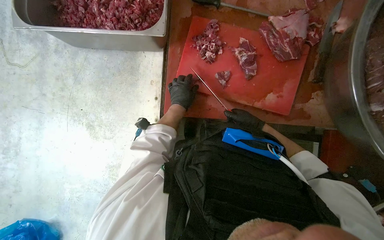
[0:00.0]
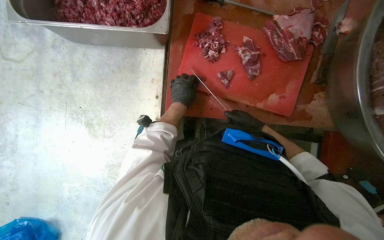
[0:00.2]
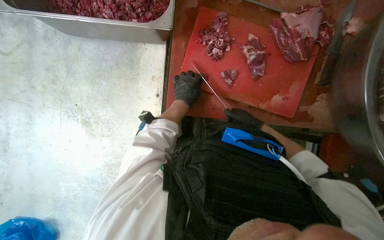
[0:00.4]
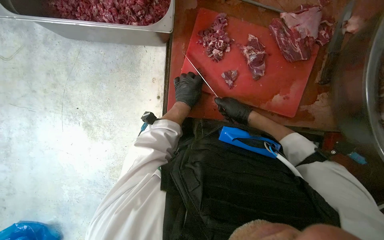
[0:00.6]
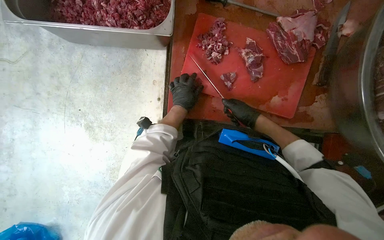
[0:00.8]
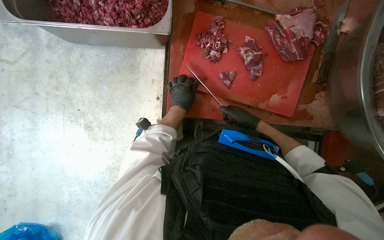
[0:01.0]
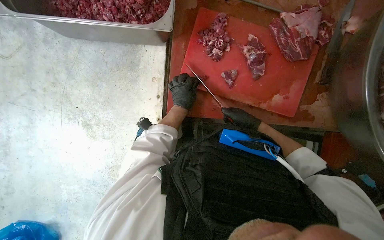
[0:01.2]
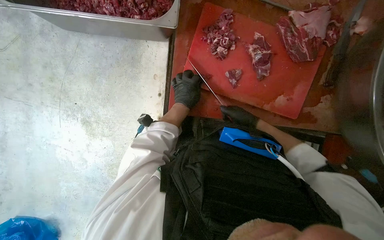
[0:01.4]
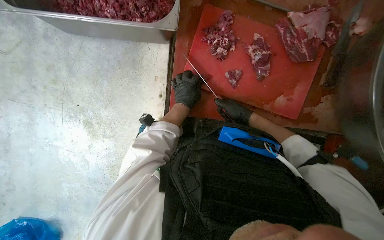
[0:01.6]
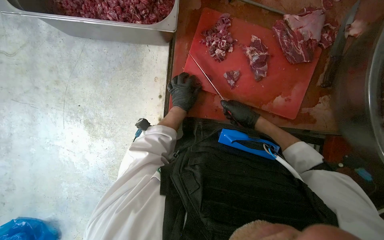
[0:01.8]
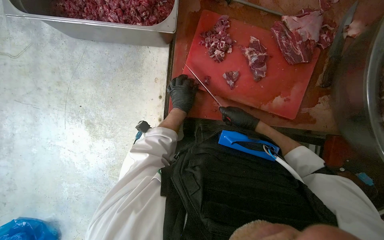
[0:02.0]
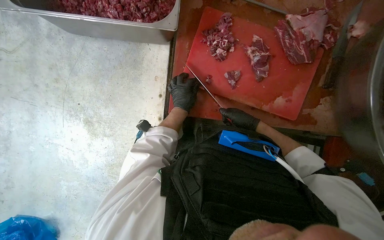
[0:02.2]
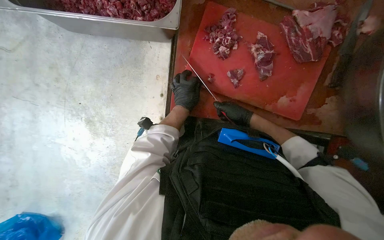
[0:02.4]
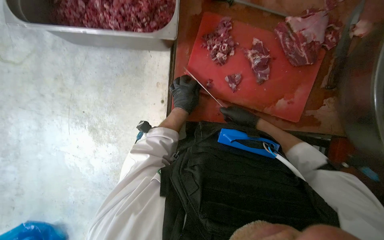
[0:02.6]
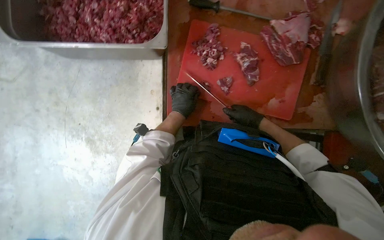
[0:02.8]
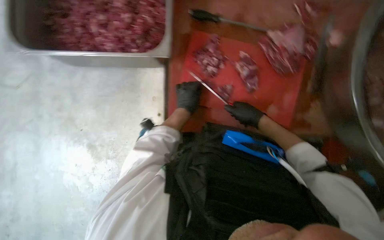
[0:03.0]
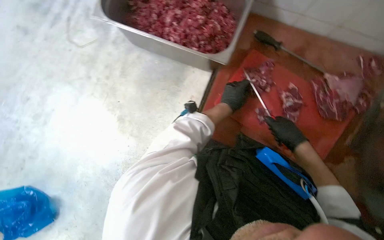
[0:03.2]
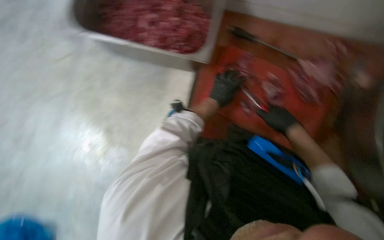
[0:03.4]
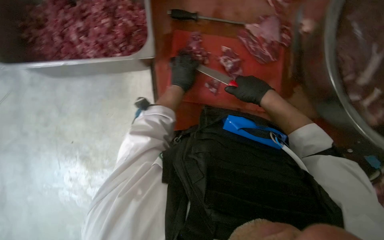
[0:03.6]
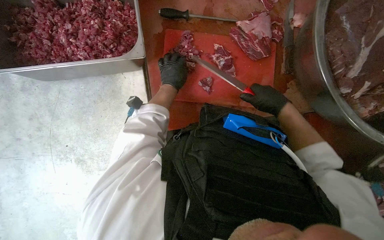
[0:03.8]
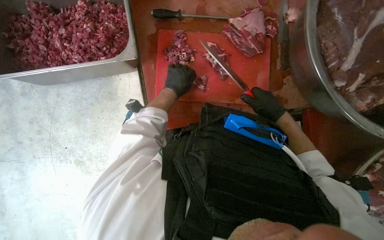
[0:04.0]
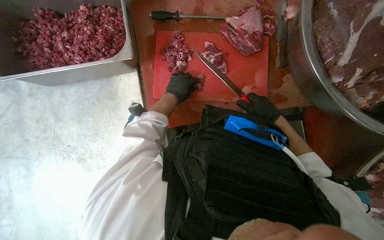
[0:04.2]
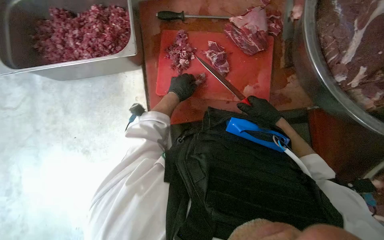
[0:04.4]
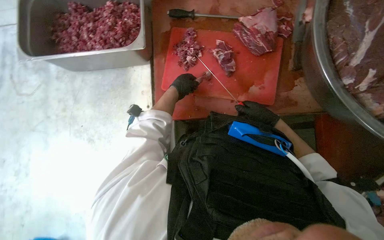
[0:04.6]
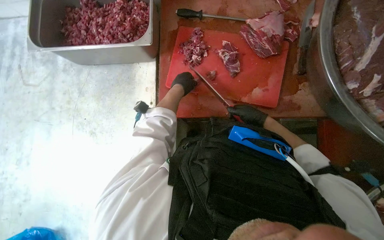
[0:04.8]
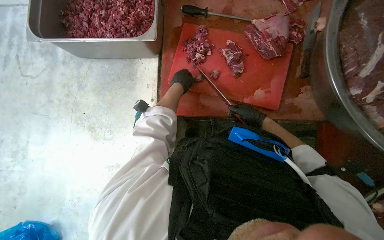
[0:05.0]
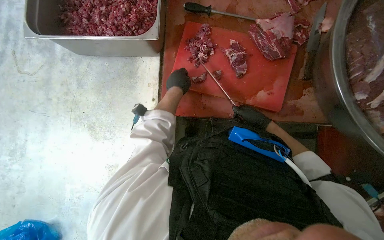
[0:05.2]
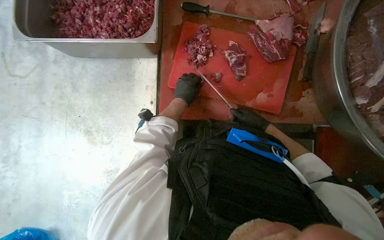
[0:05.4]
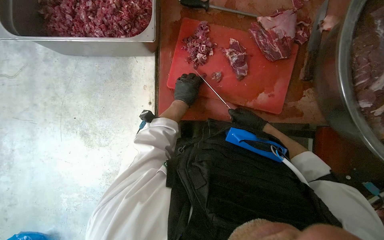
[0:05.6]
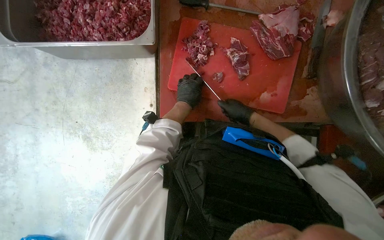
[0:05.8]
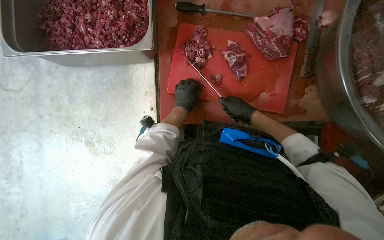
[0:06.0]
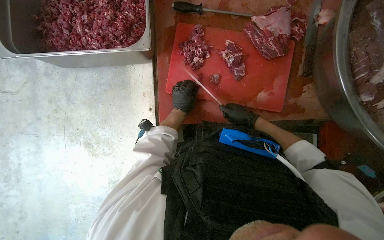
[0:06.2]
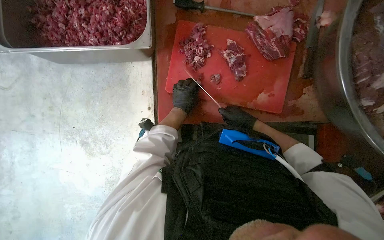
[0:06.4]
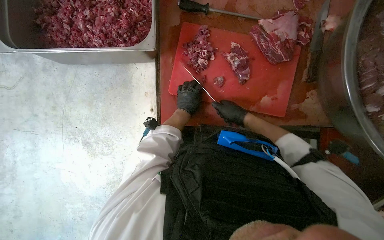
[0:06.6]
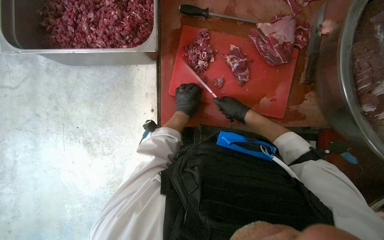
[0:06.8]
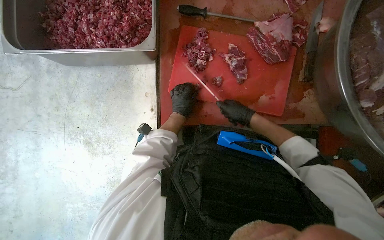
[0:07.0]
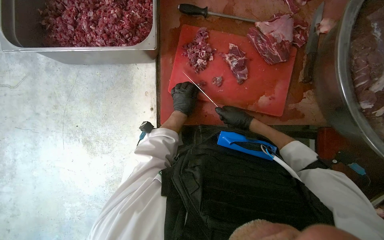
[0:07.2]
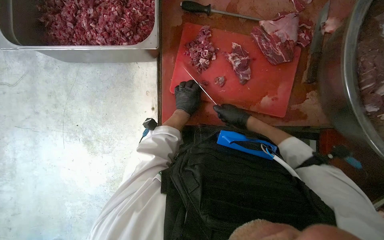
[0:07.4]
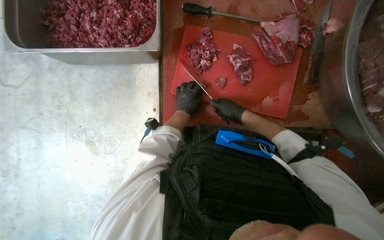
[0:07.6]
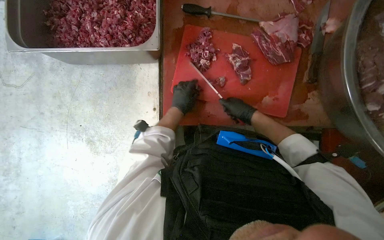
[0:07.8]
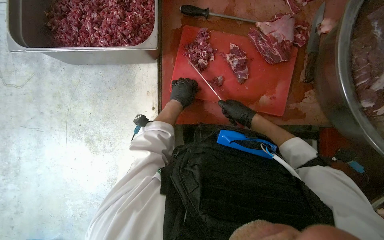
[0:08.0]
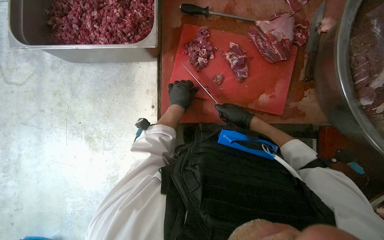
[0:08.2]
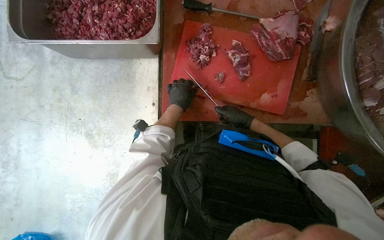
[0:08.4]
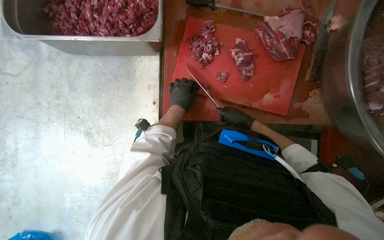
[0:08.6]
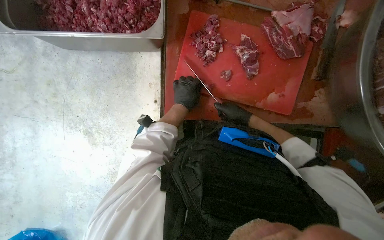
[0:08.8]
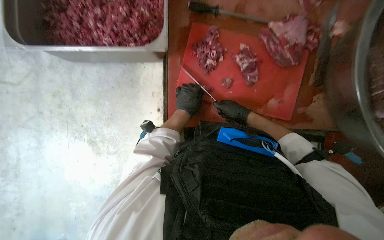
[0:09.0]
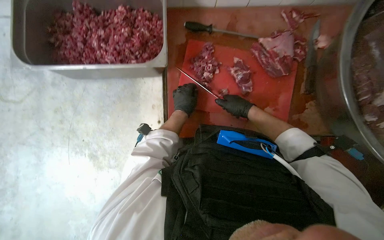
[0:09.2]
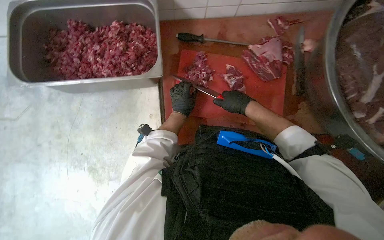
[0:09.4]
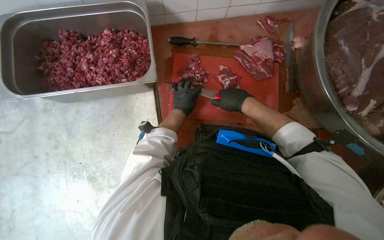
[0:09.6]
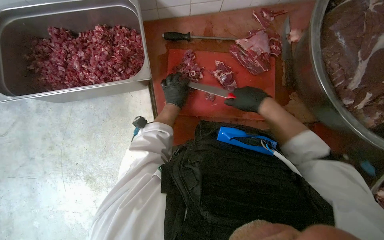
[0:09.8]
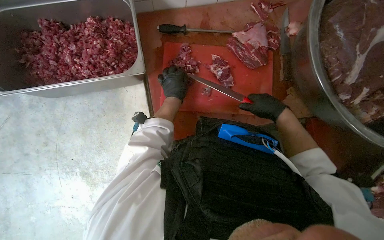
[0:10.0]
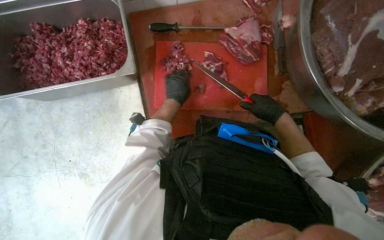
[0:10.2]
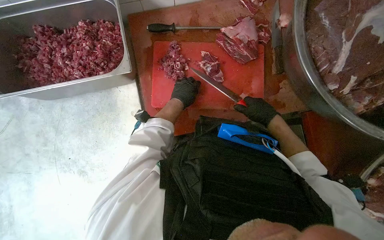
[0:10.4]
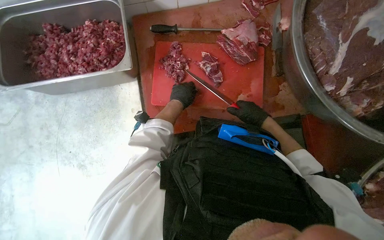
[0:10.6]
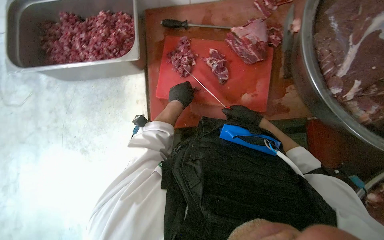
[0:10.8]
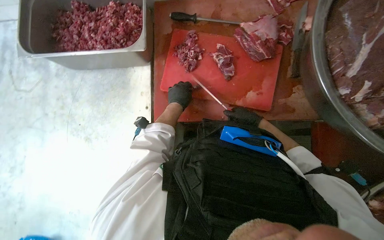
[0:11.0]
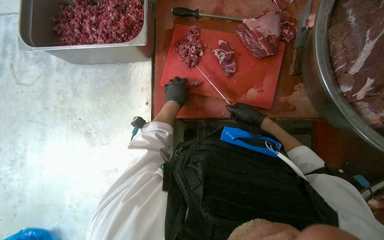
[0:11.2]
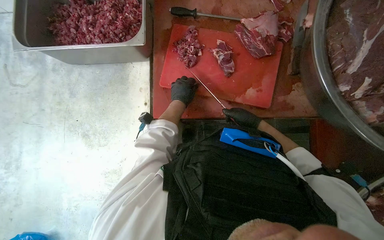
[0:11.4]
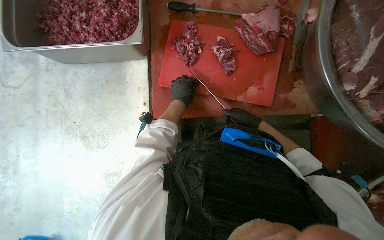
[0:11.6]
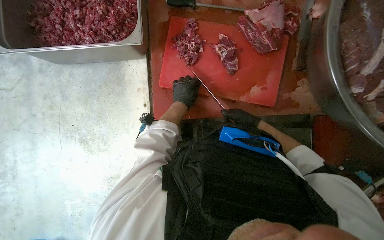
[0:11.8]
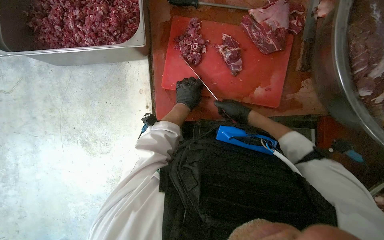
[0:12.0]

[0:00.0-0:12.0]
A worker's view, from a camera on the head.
Job: preparing food.
The whole recording: Cutting meat on a board. The worker cuts pieces of meat on a red chopping board with a knife.
0:00.0 to 0:01.6: The right hand goes approximately 10 cm to the left.
0:01.6 to 0:03.0: The hands make small movements and keep their place.
0:04.4 to 0:06.0: The right hand moves to the left and farther from the camera, approximately 10 cm.
0:06.0 to 0:09.0: The hands stay close to where they were, moving slightly.
0:09.0 to 0:10.4: The right hand shifts about 10 cm nearer to the camera.
0:10.4 to 0:12.0: The right hand heads farther from the camera, covering approximately 10 cm.

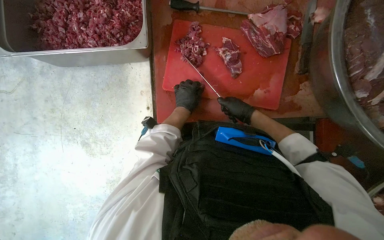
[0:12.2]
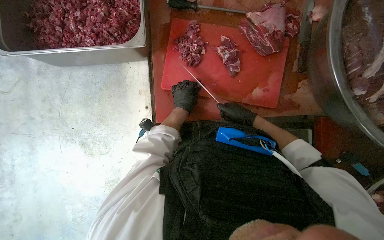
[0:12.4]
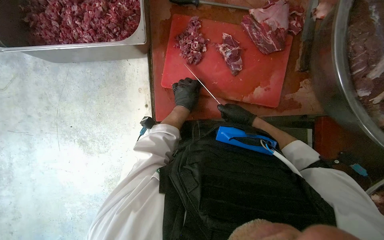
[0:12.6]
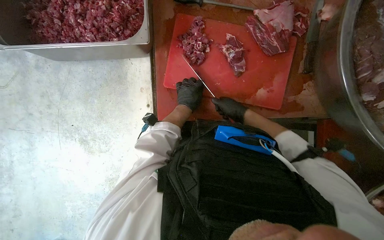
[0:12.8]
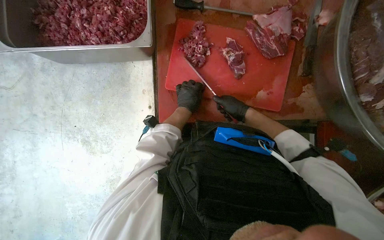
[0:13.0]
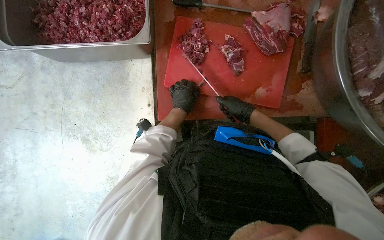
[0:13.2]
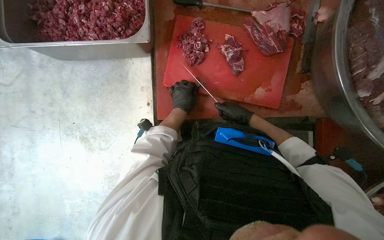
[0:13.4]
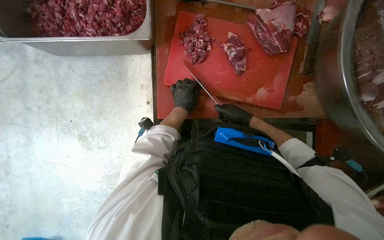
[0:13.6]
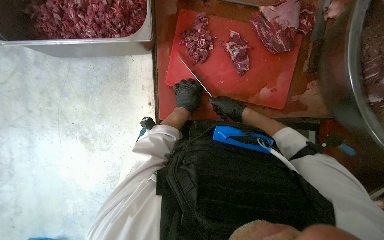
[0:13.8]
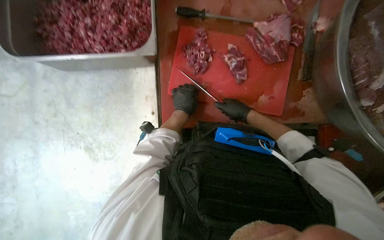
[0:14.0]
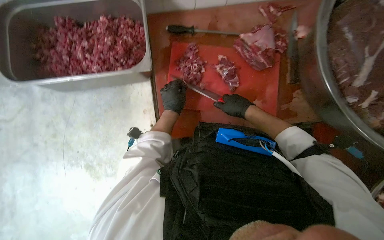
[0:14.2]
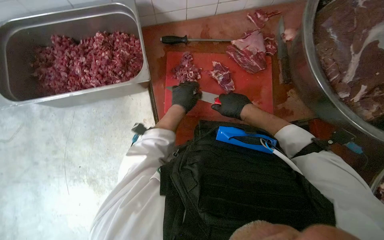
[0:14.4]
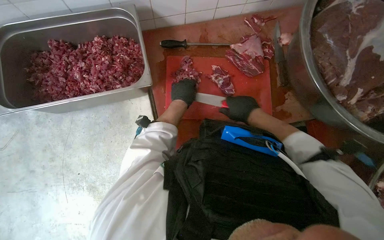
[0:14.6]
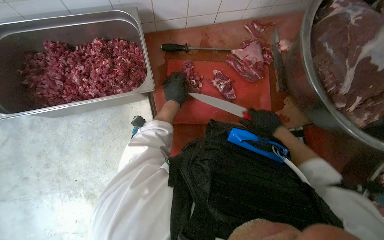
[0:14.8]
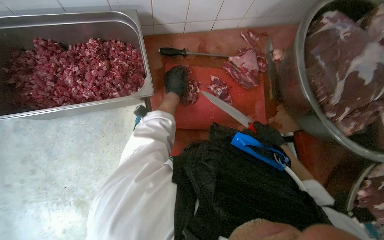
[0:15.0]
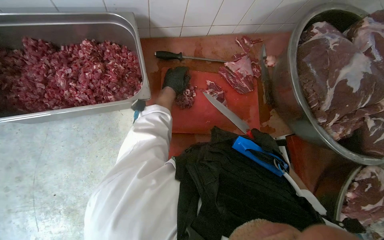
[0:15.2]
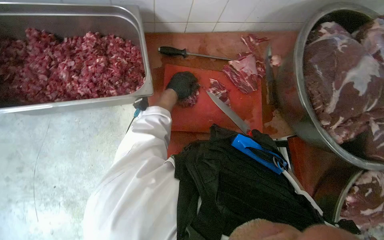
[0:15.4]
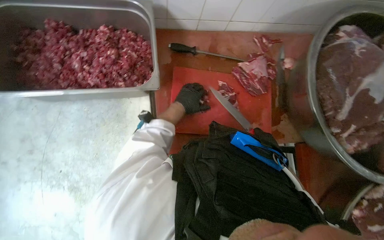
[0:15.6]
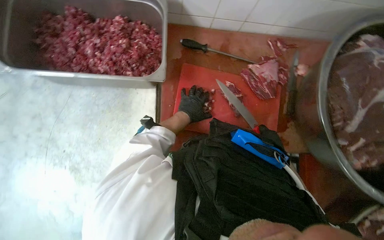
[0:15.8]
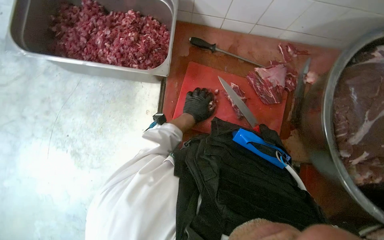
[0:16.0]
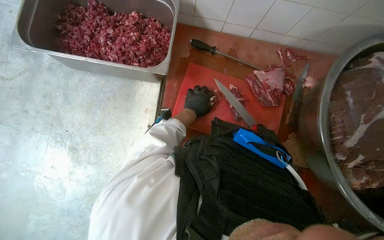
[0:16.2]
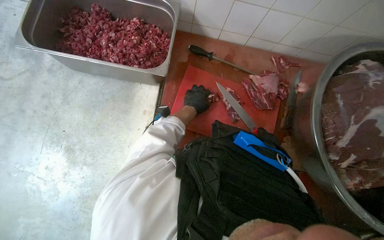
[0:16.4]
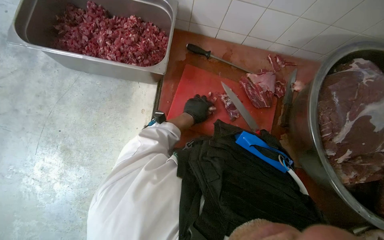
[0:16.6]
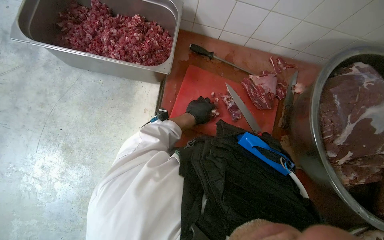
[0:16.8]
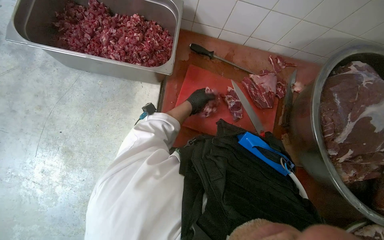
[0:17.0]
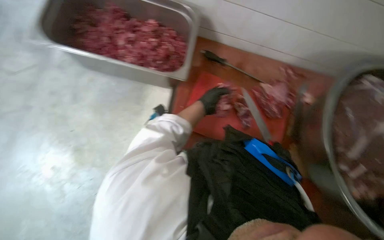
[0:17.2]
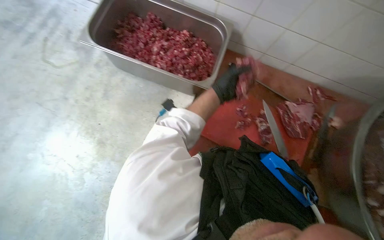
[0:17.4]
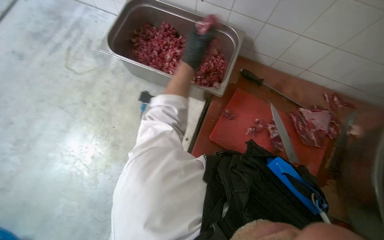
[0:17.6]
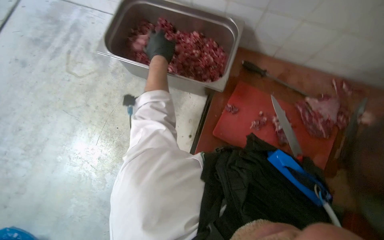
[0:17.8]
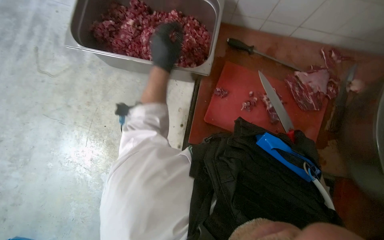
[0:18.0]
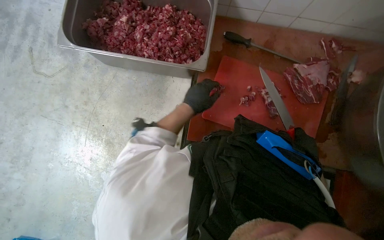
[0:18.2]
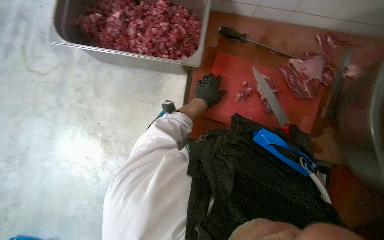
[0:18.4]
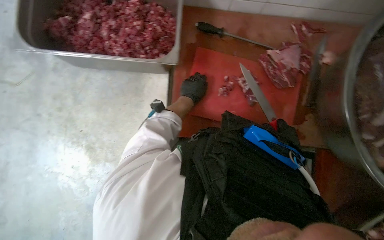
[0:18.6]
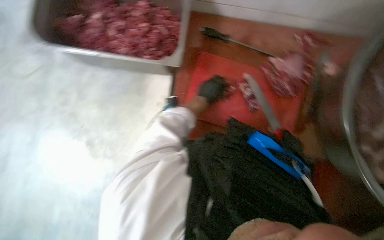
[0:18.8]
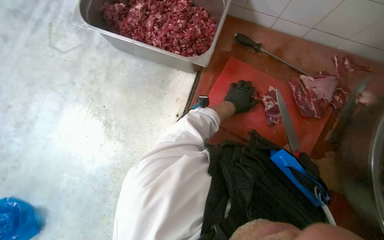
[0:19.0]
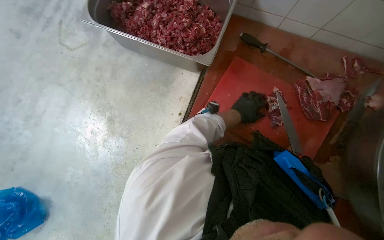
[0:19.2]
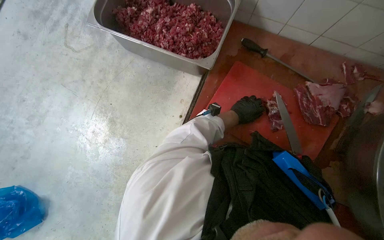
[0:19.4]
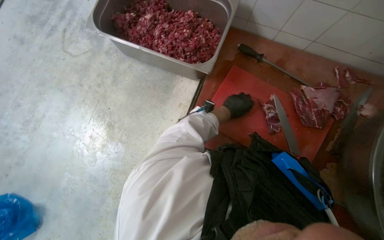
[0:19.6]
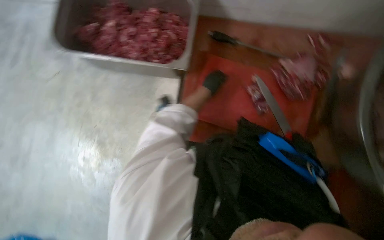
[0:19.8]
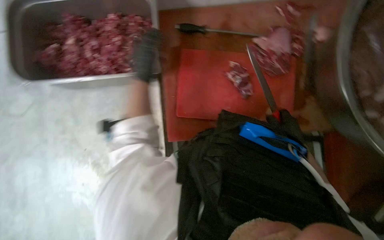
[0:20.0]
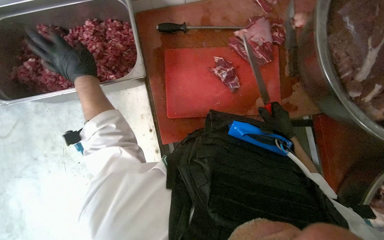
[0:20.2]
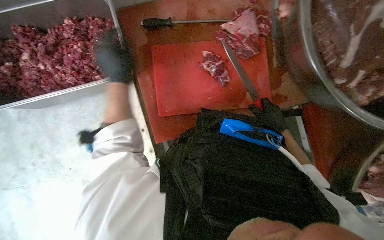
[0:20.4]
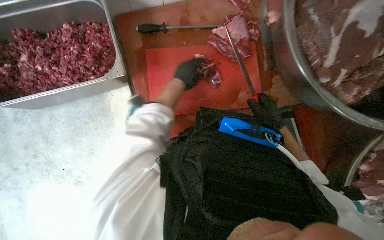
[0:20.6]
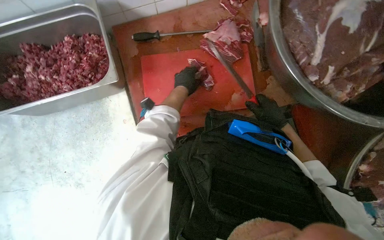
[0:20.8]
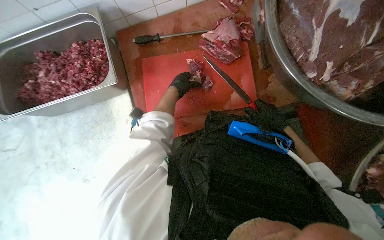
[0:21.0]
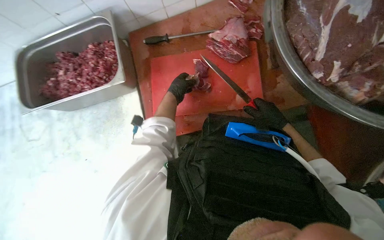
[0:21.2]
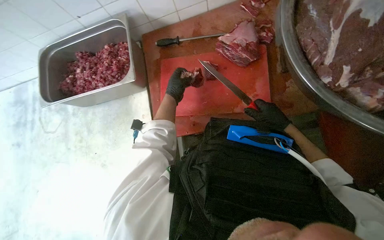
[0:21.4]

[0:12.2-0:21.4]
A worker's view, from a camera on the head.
Job: preparing food.
The whole recording: Cutting meat on a board. The worker cuts pieces of meat on a red chopping board with a knife.
0:12.2 to 0:13.8: The hands work in one place, with small movements.
0:13.8 to 0:15.2: The head rotates about 15 degrees to the right. The camera pitches upward, by approximately 15 degrees. The left hand shifts approximately 25 cm up the picture; the right hand heads to the right, covering some 15 cm.
0:15.2 to 0:16.8: The left hand travels down the picture by approximately 20 cm.
